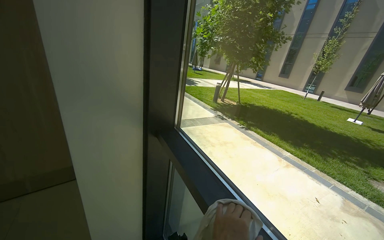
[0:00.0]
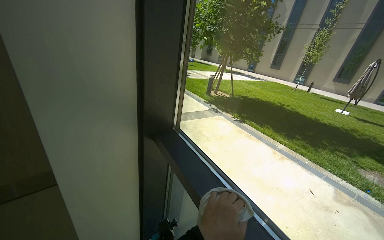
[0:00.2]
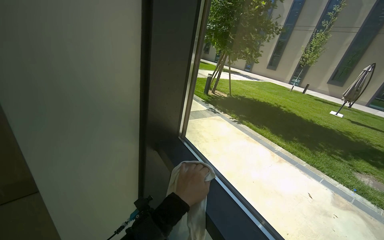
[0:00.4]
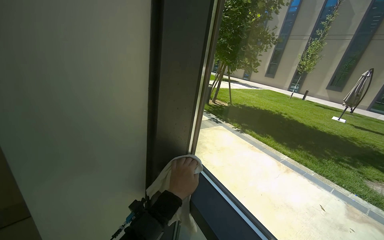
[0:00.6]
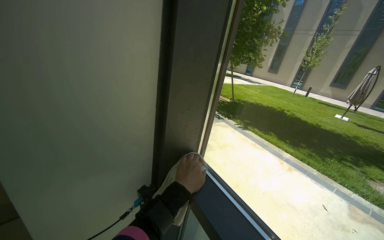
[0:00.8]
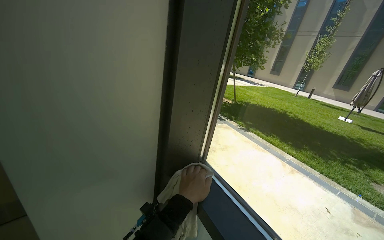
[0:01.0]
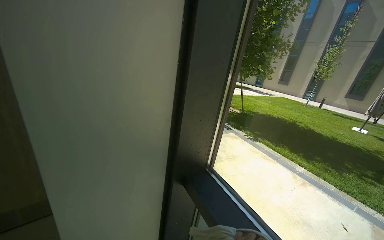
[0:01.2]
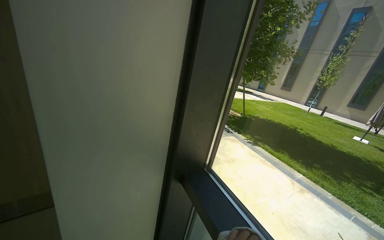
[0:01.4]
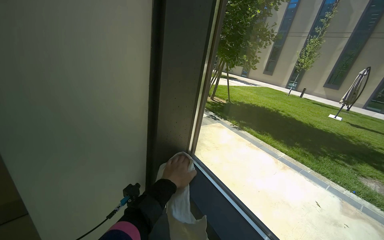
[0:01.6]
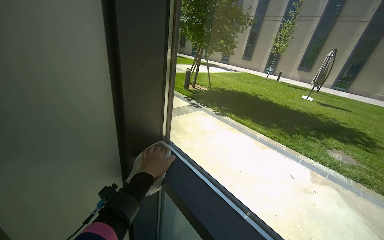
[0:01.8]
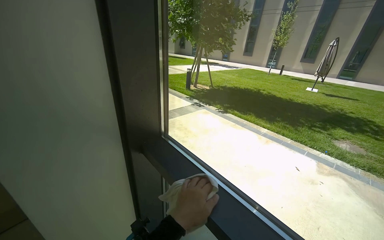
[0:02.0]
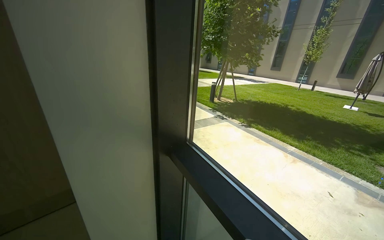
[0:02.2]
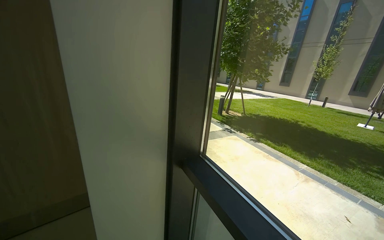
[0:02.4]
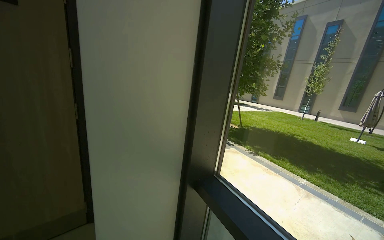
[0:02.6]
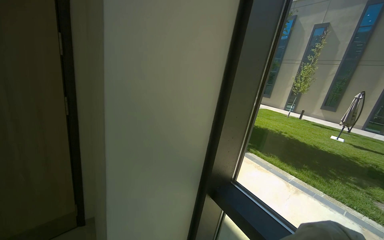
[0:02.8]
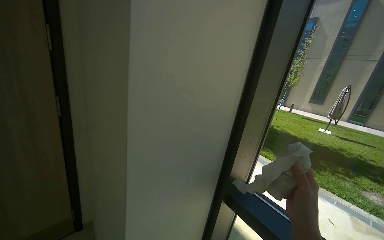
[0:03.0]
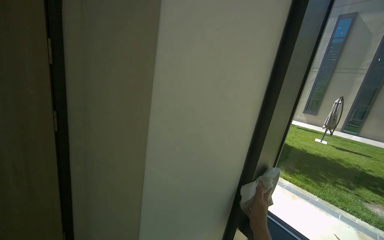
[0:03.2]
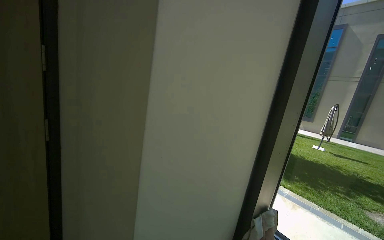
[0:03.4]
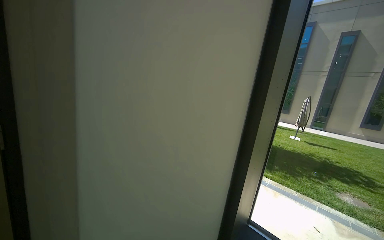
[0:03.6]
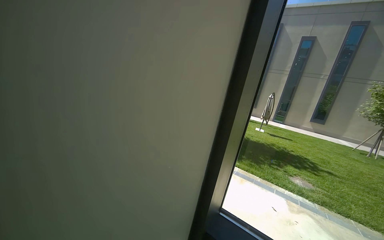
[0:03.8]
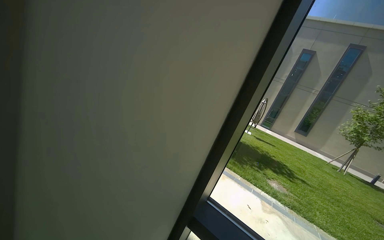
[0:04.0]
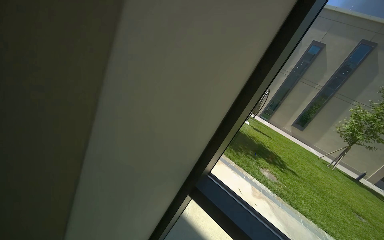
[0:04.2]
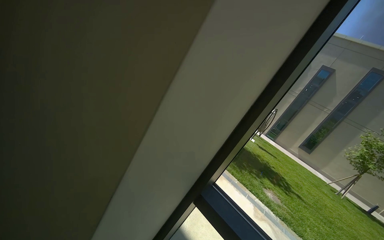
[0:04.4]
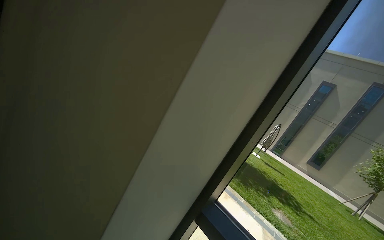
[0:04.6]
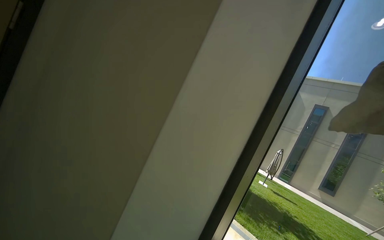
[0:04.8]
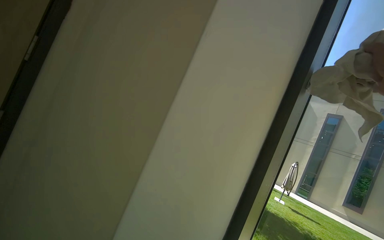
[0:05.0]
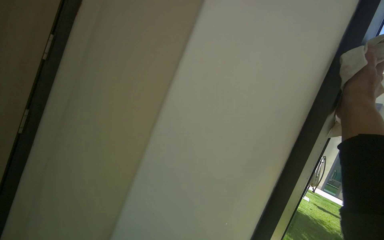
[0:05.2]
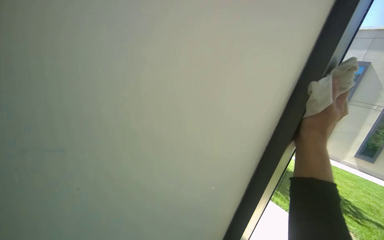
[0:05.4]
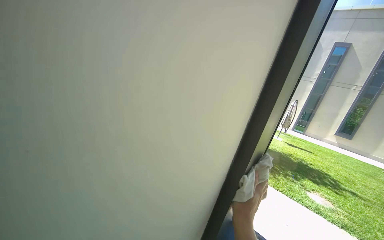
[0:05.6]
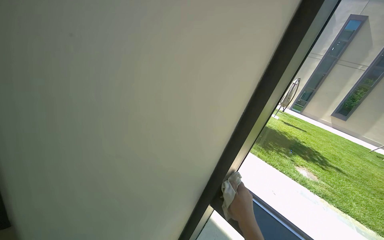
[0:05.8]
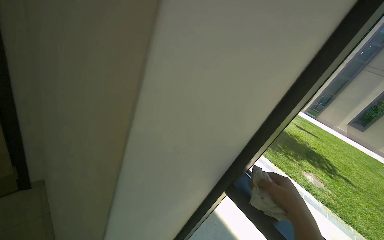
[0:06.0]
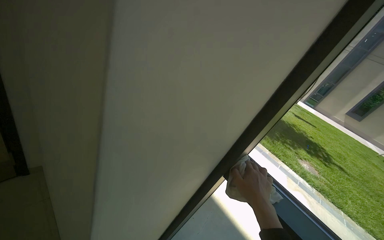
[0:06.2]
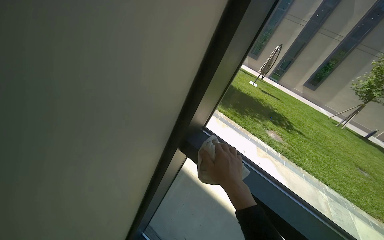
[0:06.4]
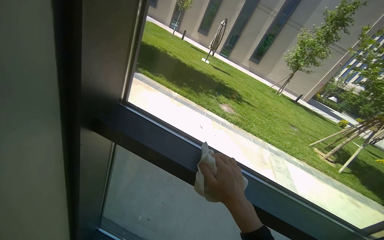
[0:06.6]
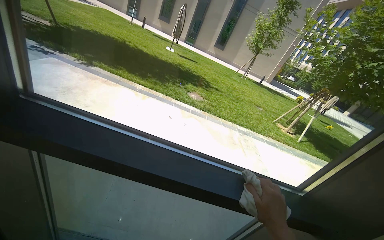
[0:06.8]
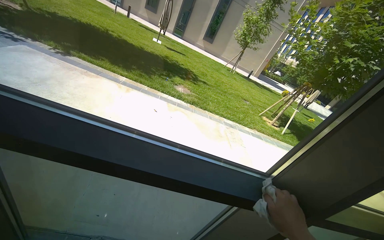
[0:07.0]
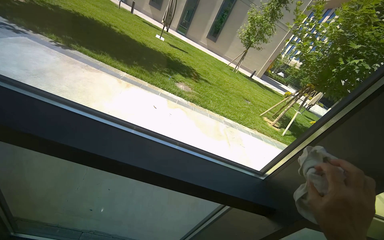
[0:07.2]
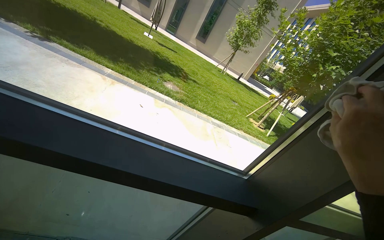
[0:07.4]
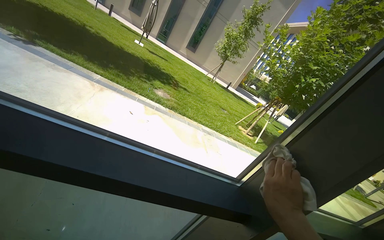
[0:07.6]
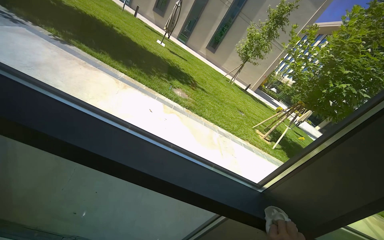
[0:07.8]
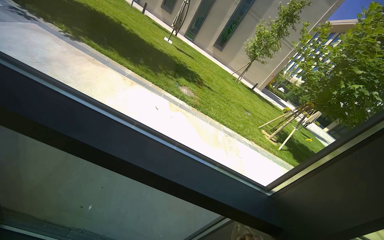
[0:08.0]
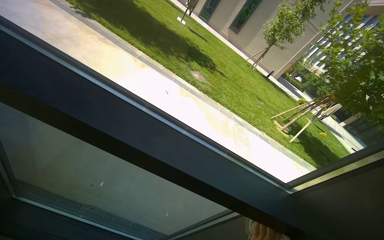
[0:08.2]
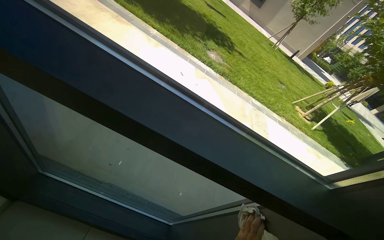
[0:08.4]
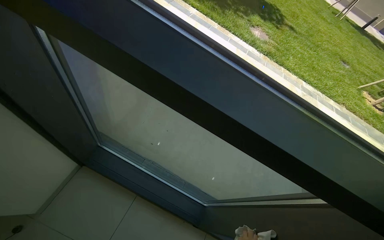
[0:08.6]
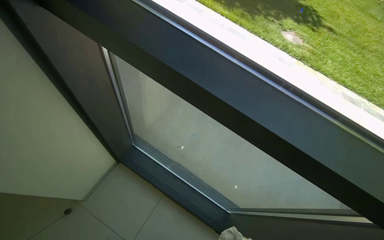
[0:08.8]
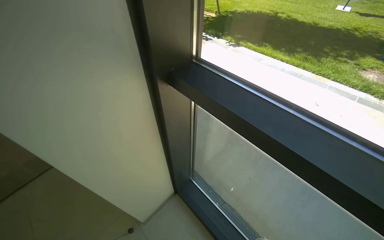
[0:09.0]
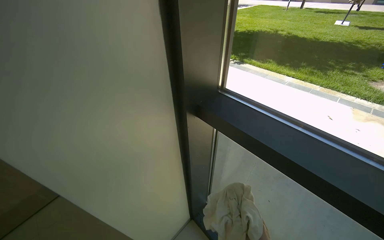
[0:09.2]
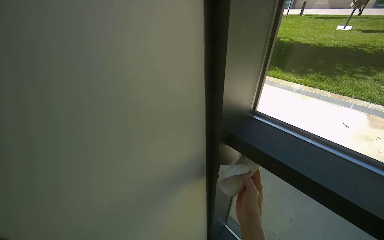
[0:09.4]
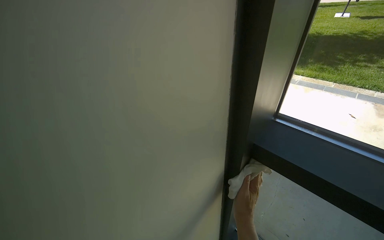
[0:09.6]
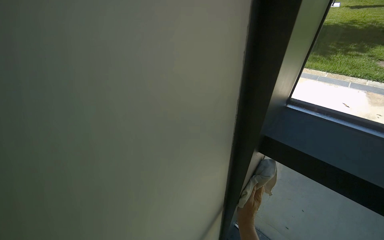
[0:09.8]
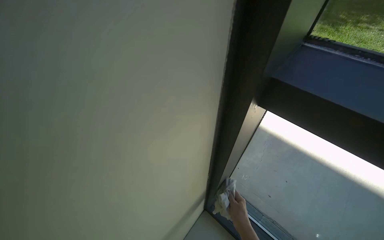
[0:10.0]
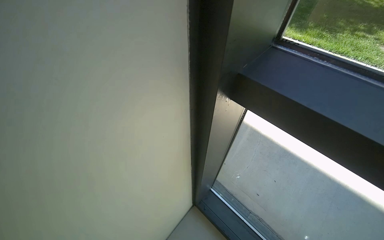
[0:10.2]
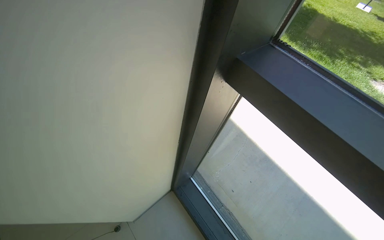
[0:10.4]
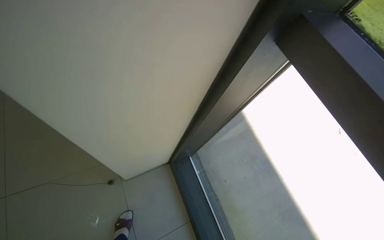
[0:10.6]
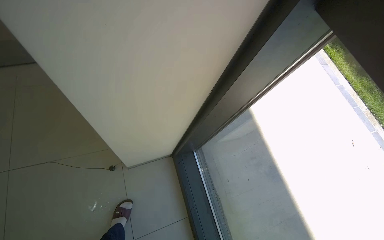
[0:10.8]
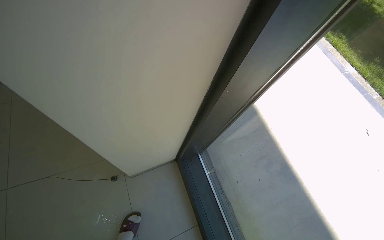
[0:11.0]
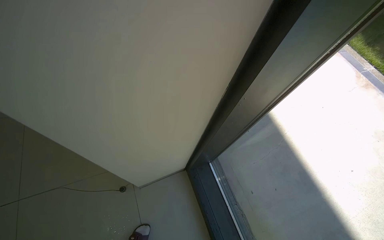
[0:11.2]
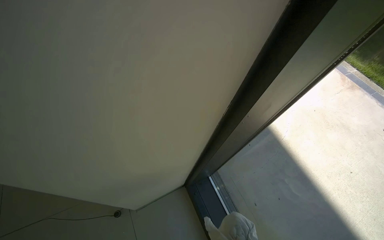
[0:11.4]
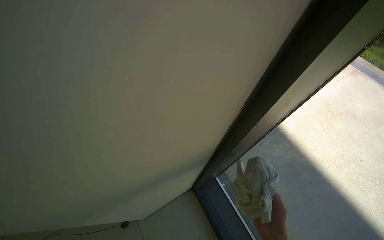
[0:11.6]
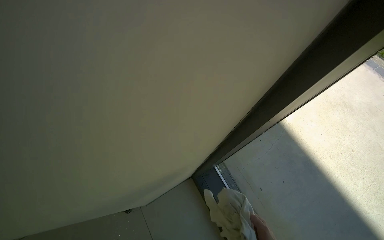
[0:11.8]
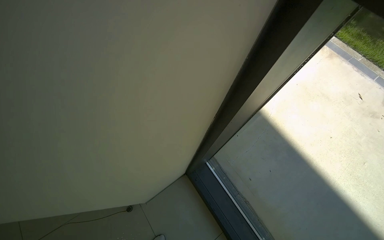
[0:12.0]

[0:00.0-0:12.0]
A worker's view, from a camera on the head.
Job: cleaning windows.
The whole recording: Wiping window frame and glass. The worker wipes the window frame and glass with a cloth.
0:03.0 to 0:04.4: The view pans to the right by roughly 20 degrees.
0:06.0 to 0:07.6: The wearer moves about 50 cm. The head turns to the right by some 50 degrees. The view tilts approximately 20 degrees downward.
0:07.6 to 0:09.0: The wearer's head swings roughly 60 degrees to the left.

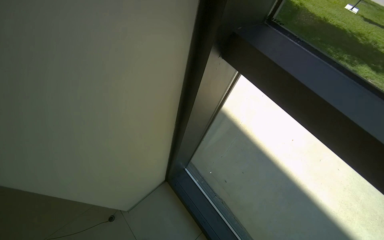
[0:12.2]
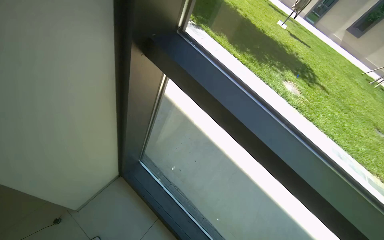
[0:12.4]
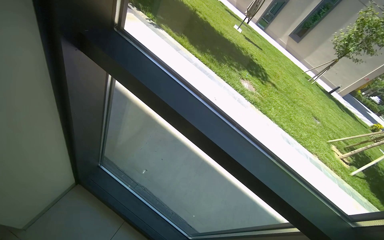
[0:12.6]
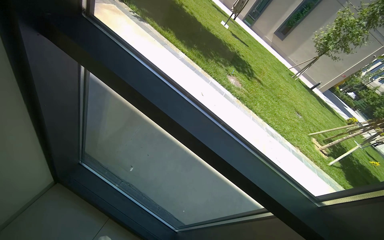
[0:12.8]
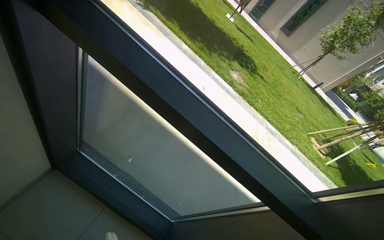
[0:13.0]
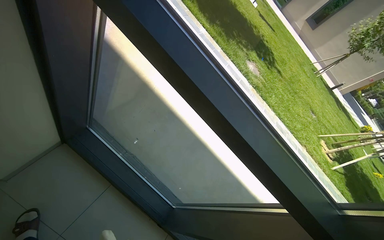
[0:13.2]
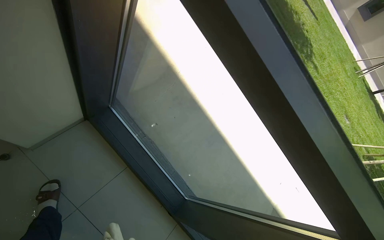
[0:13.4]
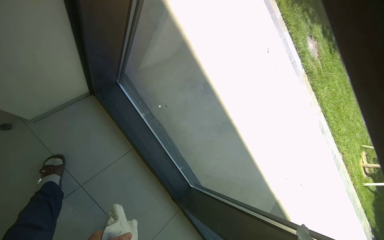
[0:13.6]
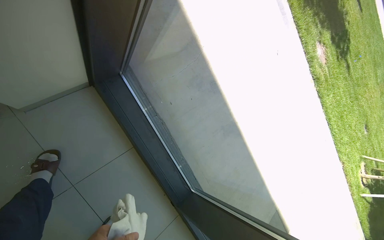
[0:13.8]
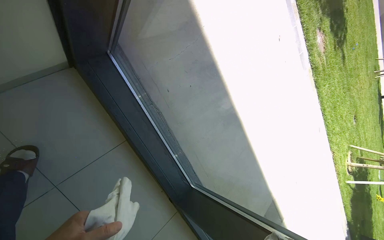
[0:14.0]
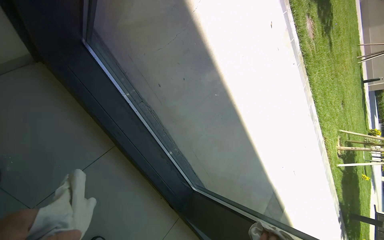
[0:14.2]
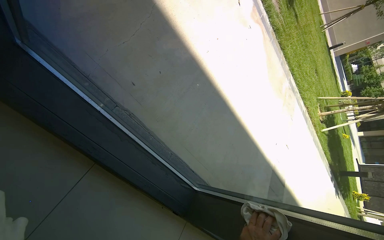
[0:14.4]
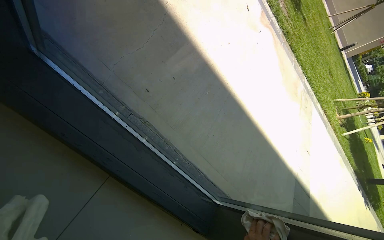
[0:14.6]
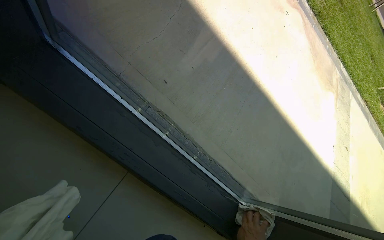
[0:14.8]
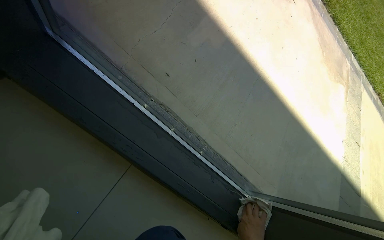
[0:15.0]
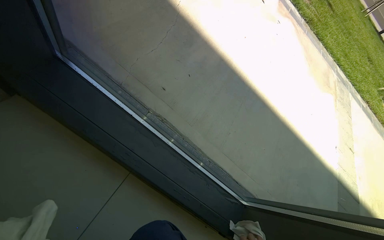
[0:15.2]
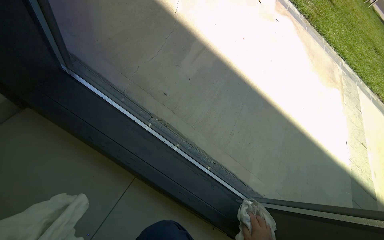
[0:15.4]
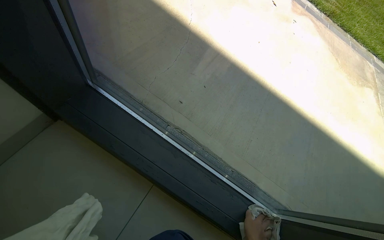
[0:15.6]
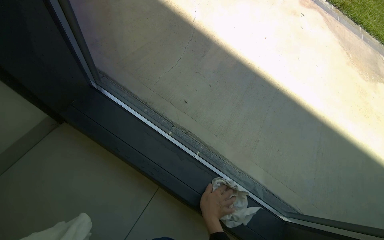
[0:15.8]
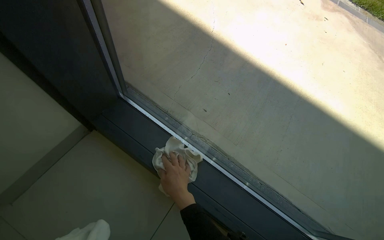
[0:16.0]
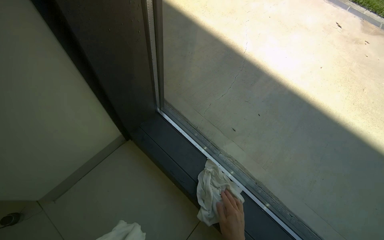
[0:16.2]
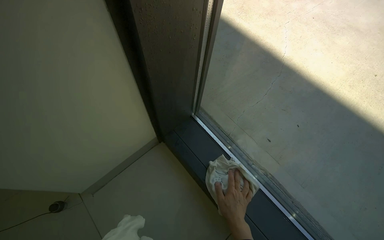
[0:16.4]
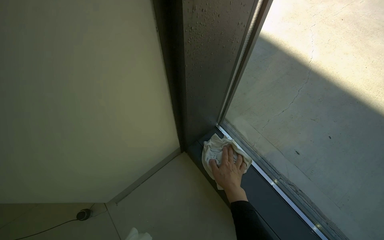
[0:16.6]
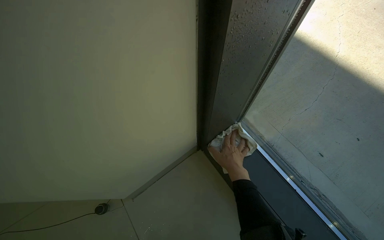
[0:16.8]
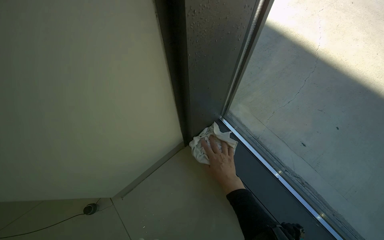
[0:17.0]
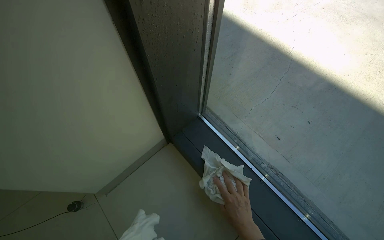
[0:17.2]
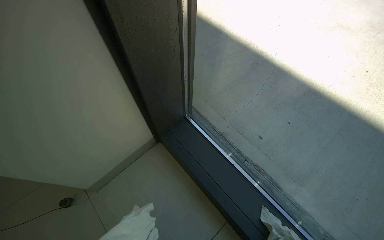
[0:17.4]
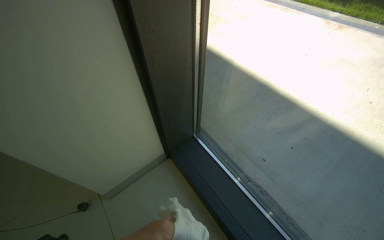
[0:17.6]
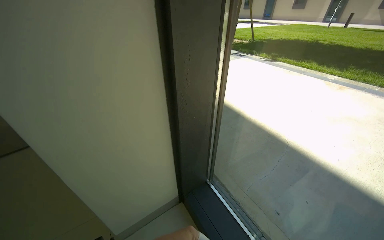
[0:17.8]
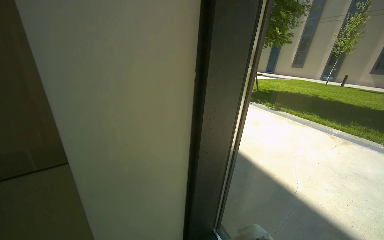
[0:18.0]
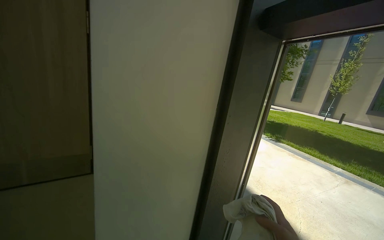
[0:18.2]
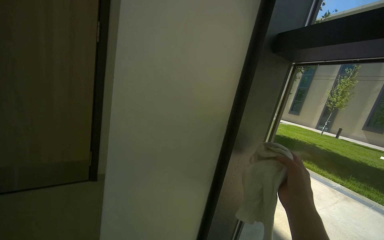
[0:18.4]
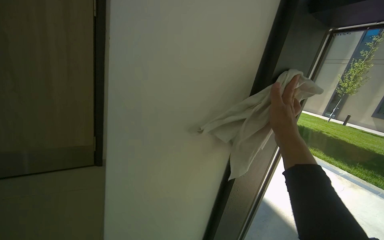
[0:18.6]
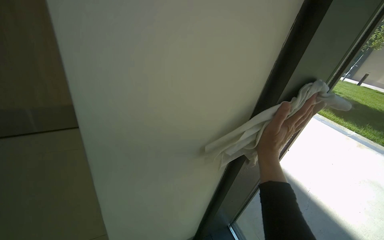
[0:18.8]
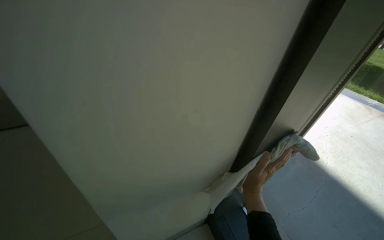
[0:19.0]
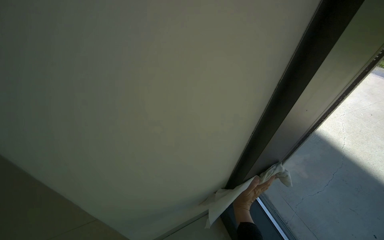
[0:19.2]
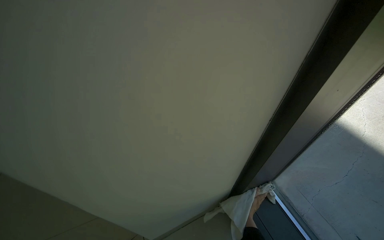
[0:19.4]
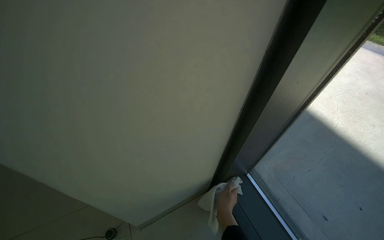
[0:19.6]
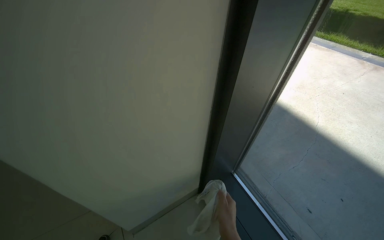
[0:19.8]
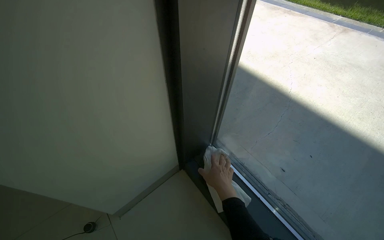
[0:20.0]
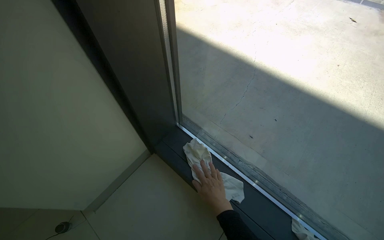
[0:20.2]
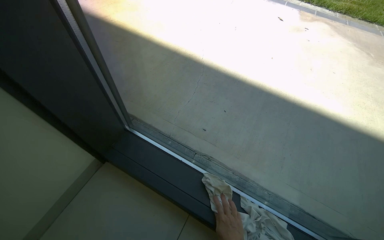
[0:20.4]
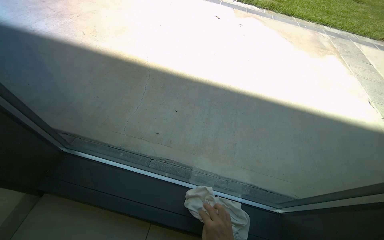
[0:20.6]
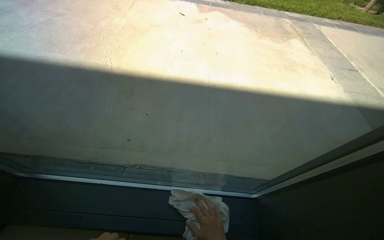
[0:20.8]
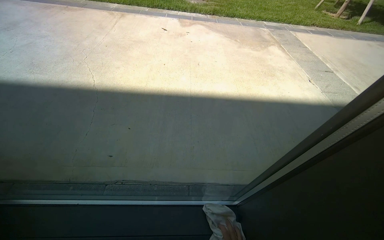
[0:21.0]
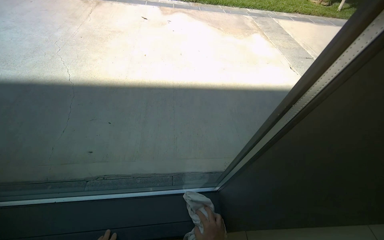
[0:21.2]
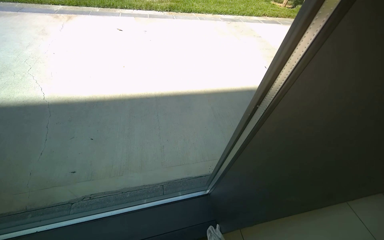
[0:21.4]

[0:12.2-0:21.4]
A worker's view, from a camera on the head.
Job: cleaning windows.
The whole recording: Wiping window frame and glass. The worker wipes the window frame and glass with a cloth.
0:12.2 to 0:13.8: The view pans to the right by roughly 20 degrees. The view tips downward by some 20 degrees.
0:13.8 to 0:15.2: The camera is carried roughly 40 cm.
0:15.2 to 0:16.8: The camera is aimed about 35 degrees further to the left.
0:16.8 to 0:18.4: The head travels some 40 cm. The view tilts some 50 degrees upward.
0:19.8 to 0:21.4: The camera travels approximately 60 cm. The wearer looks about 75 degrees further to the right.
